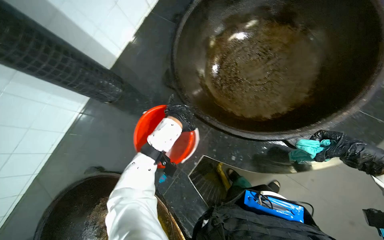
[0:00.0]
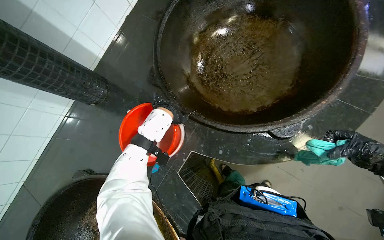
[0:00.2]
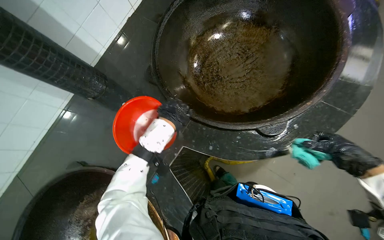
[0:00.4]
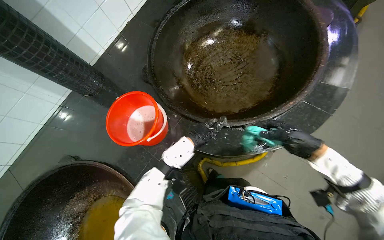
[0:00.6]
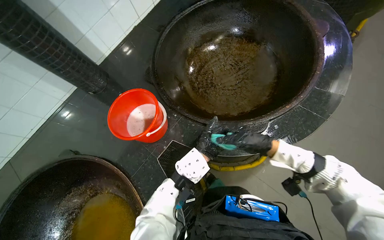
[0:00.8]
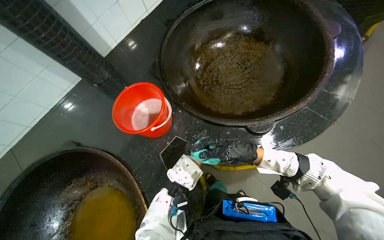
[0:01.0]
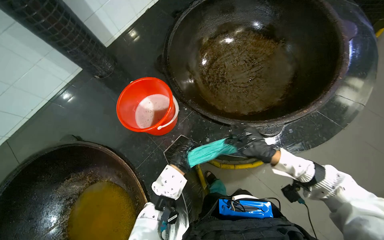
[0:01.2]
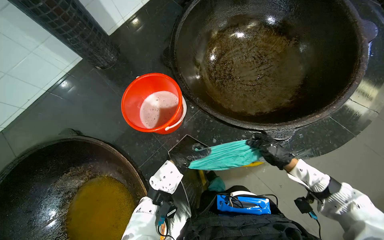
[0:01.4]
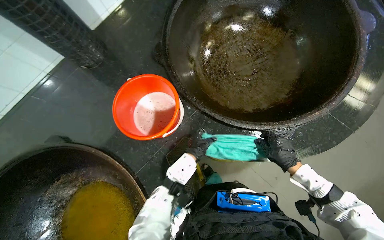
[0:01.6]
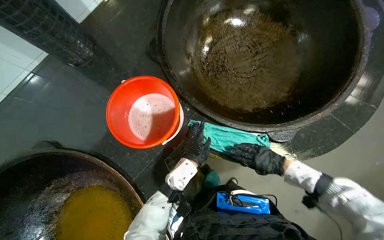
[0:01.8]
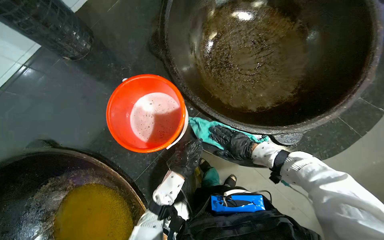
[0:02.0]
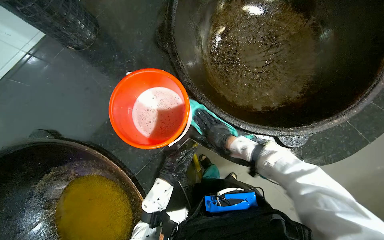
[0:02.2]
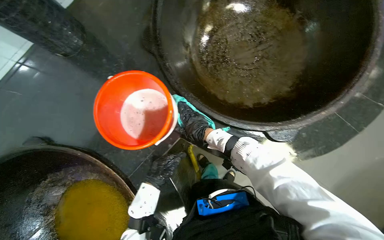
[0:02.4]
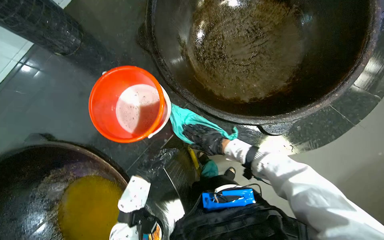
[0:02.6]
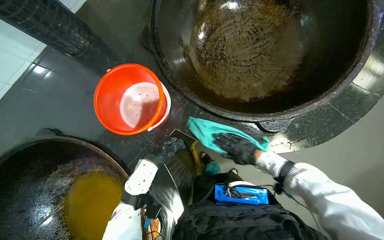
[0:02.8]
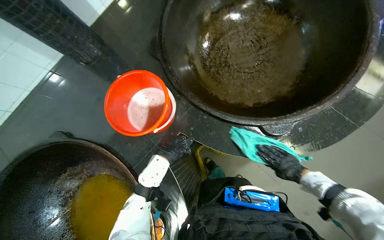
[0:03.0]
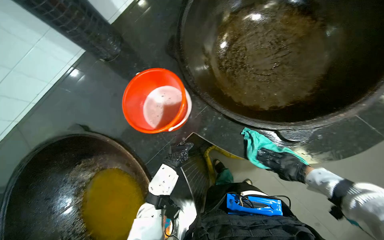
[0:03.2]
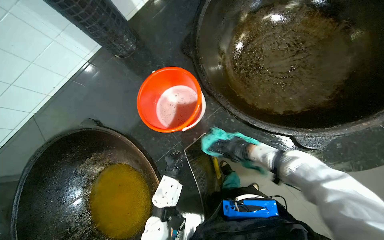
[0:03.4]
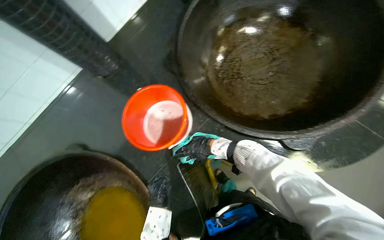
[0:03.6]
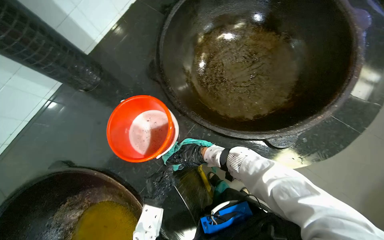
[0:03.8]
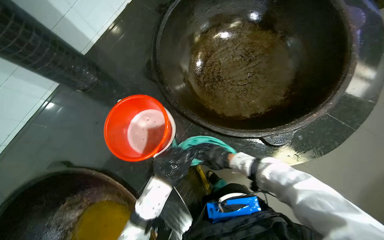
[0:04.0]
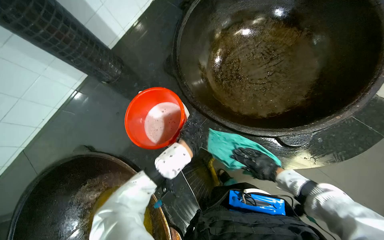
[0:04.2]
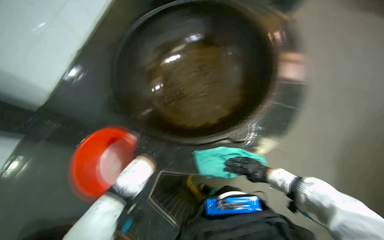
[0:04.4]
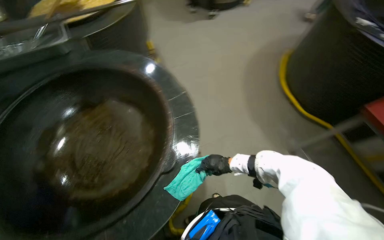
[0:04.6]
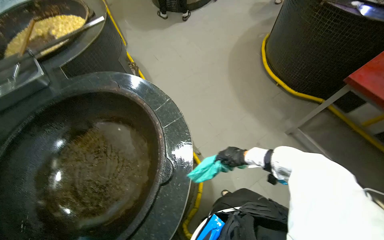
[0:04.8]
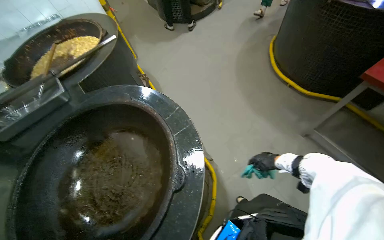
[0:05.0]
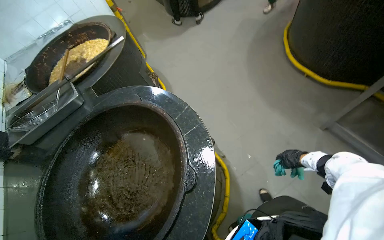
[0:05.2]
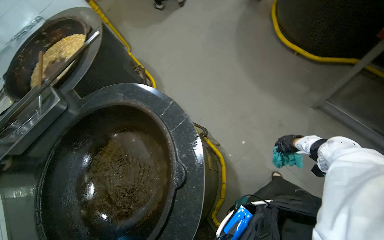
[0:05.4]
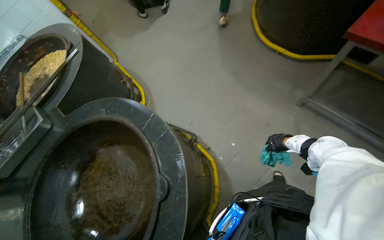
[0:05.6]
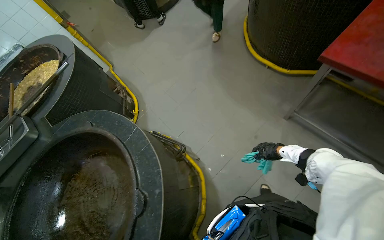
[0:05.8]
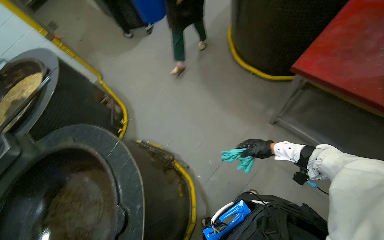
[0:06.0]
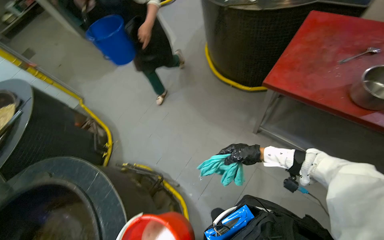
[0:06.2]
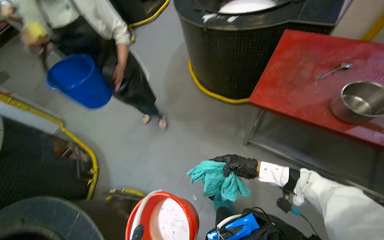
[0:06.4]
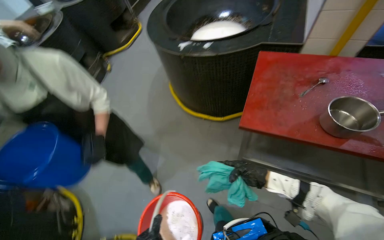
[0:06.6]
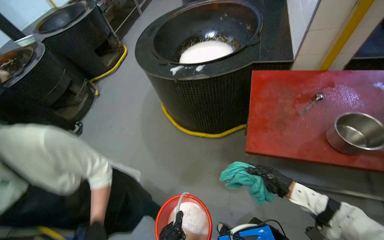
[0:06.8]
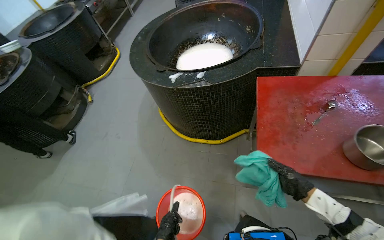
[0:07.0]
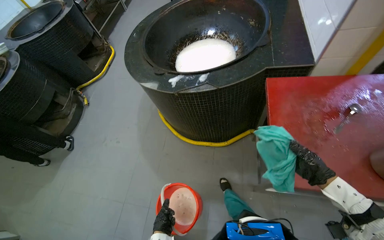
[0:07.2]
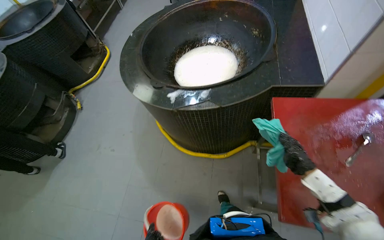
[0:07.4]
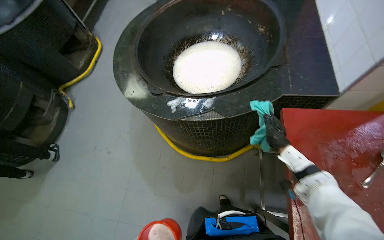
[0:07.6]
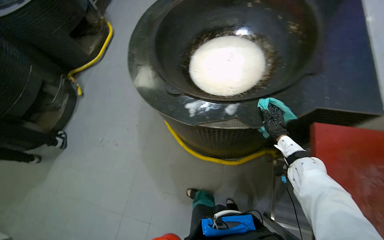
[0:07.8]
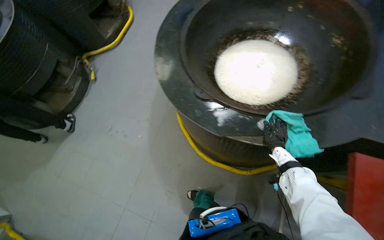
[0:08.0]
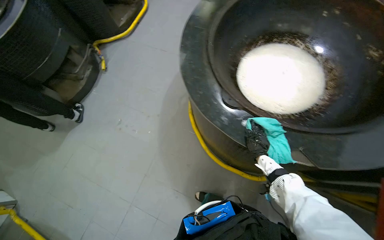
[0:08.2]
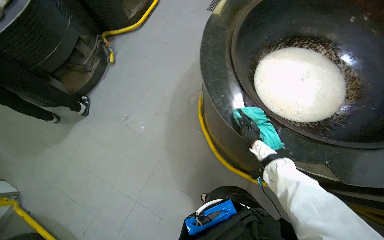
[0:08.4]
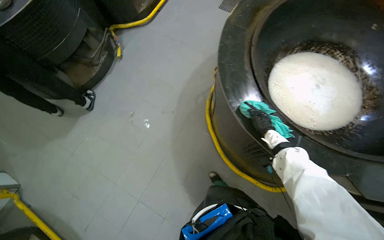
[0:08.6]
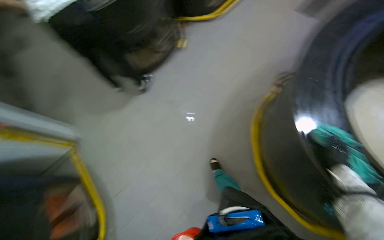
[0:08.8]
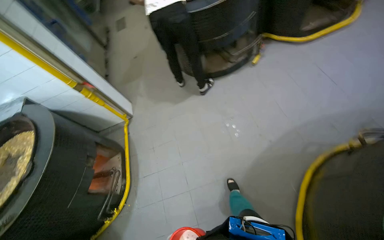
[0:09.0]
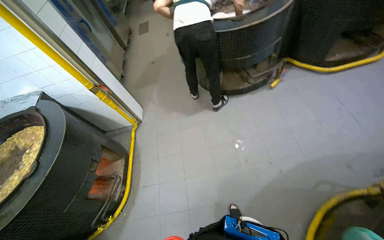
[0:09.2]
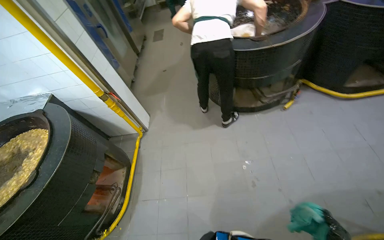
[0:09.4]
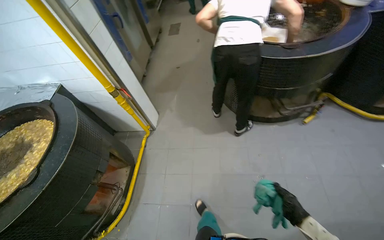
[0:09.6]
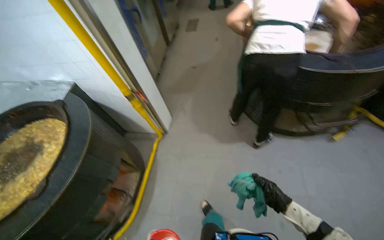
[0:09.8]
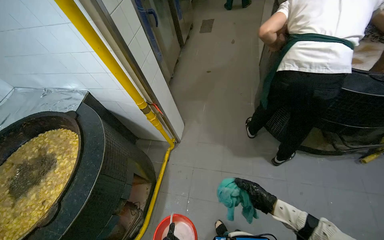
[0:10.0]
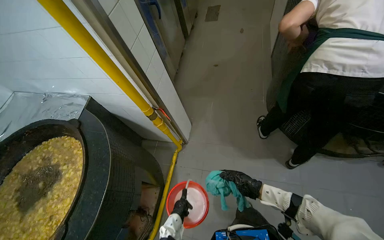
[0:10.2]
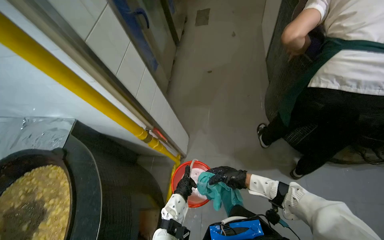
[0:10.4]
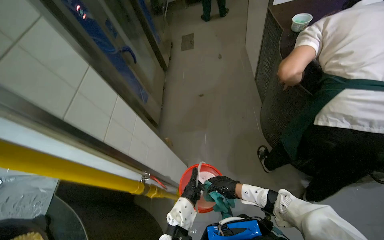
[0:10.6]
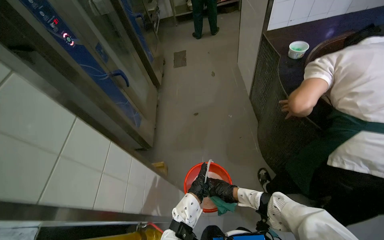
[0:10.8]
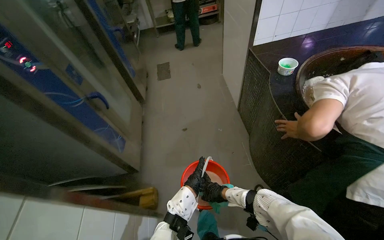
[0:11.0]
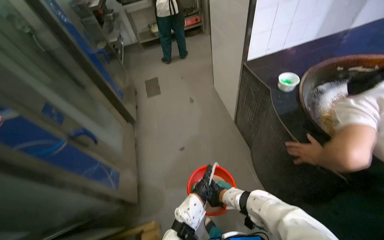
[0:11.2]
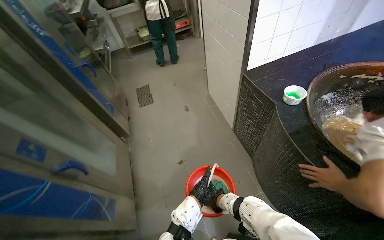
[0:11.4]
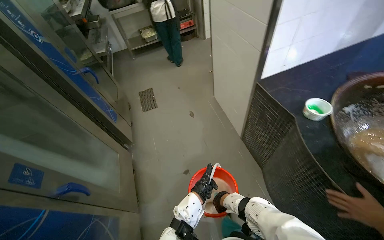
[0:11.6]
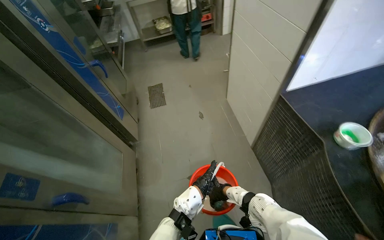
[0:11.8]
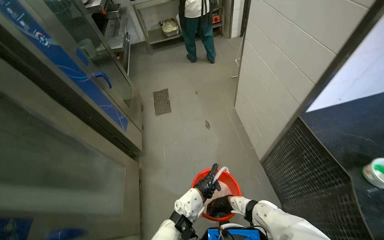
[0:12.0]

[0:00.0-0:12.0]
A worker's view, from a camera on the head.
Job: wiping surfaces.
The whole recording: Wiping cooking surface. The worker wipes the surface around large cooking pots with a cleaning cloth.
1.6 to 3.0 s: The right hand reaches some 25 cm to the left, then returns.
4.4 to 6.0 s: The head travels approximately 50 cm. The scene rotates counterclockwise by some 55 degrees.
6.0 to 7.6 s: The camera is carried some 90 cm. The wearer's head swings about 35 degrees to the right.
7.6 to 9.0 s: The camera travels some 70 cm. The scene rotates clockwise by about 35 degrees.
9.0 to 10.4 s: The wearer moves some 1 m. The wearer's head swings approximately 30 degrees to the left.
10.4 to 12.0 s: The head travels roughly 1.5 m. The wearer's head swings some 20 degrees to the right.

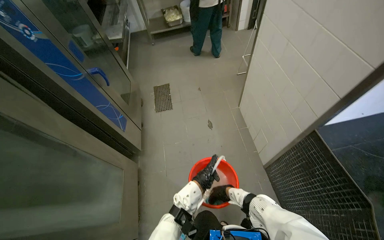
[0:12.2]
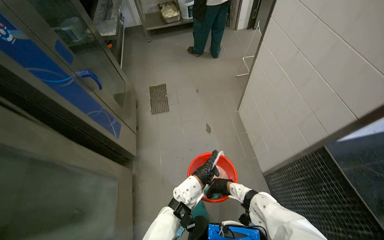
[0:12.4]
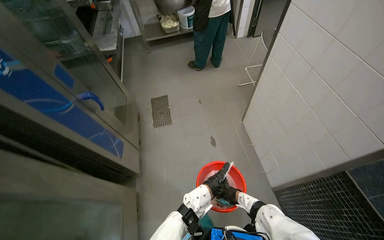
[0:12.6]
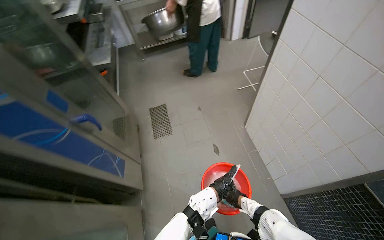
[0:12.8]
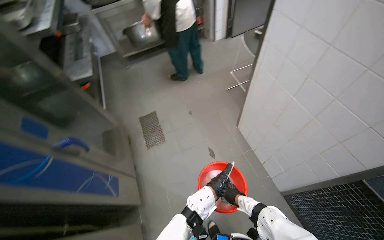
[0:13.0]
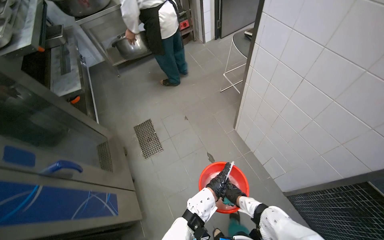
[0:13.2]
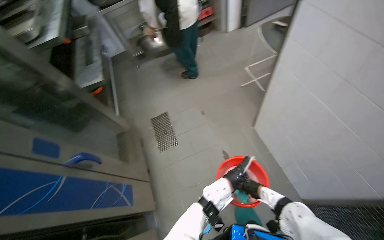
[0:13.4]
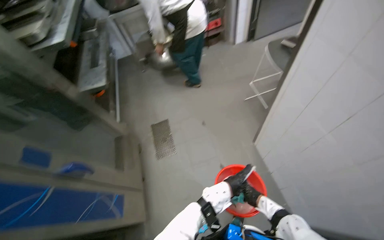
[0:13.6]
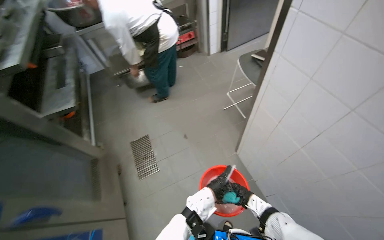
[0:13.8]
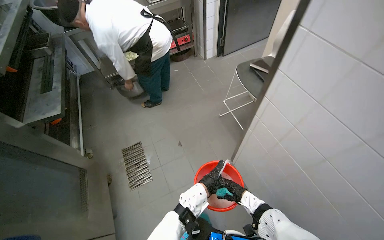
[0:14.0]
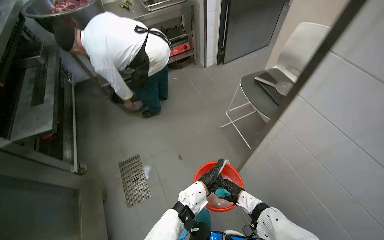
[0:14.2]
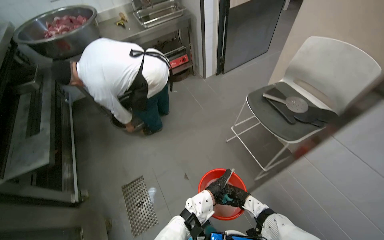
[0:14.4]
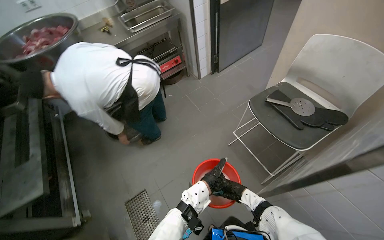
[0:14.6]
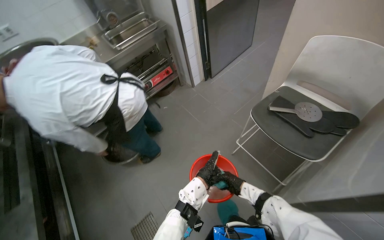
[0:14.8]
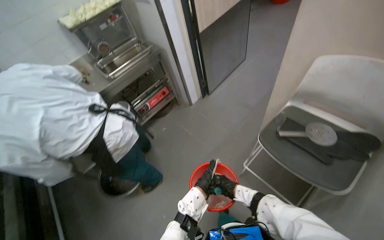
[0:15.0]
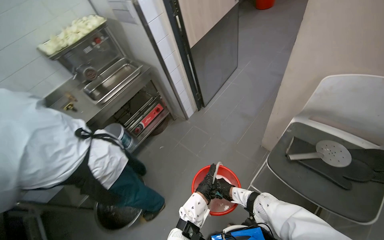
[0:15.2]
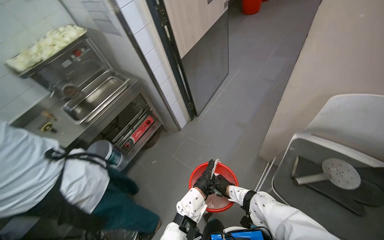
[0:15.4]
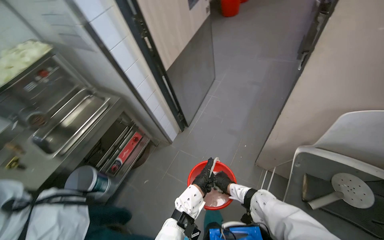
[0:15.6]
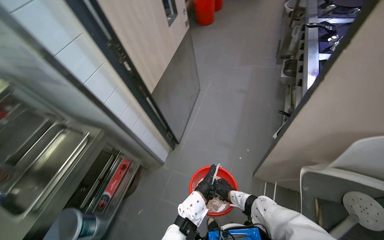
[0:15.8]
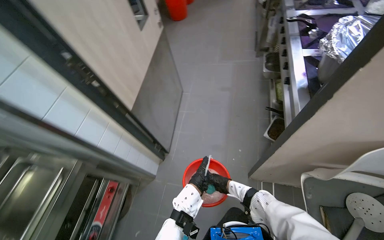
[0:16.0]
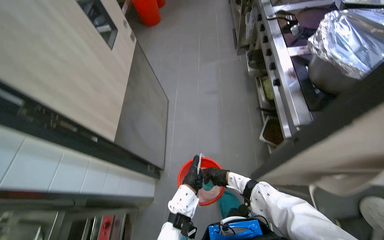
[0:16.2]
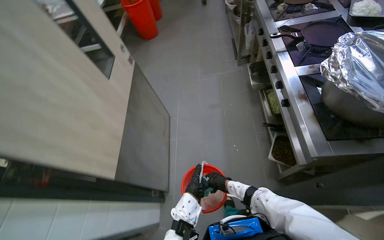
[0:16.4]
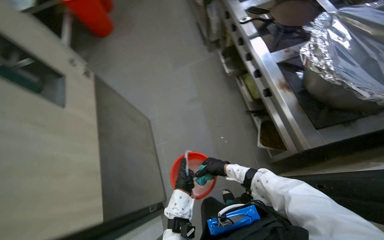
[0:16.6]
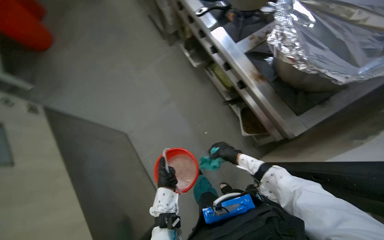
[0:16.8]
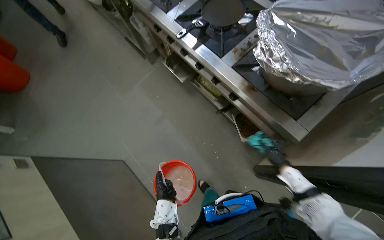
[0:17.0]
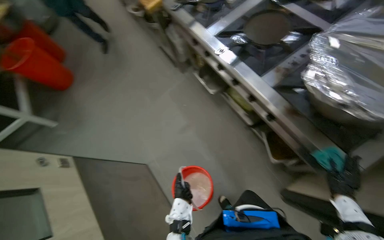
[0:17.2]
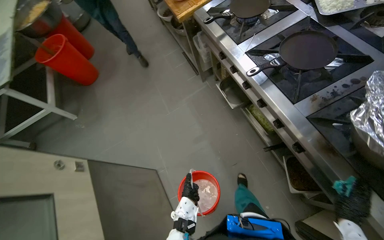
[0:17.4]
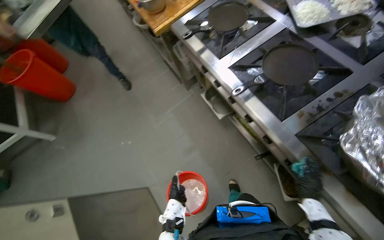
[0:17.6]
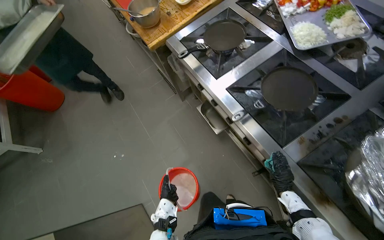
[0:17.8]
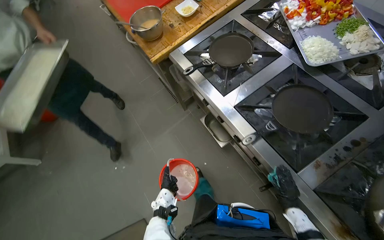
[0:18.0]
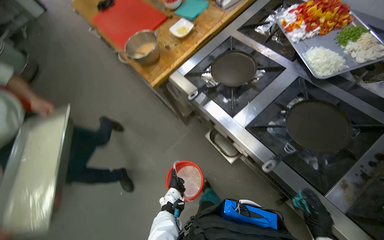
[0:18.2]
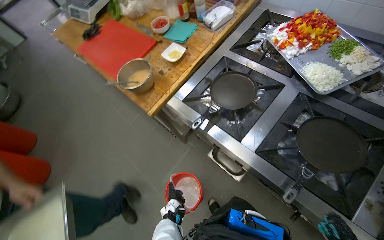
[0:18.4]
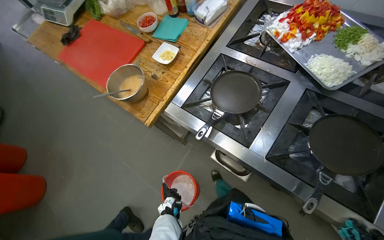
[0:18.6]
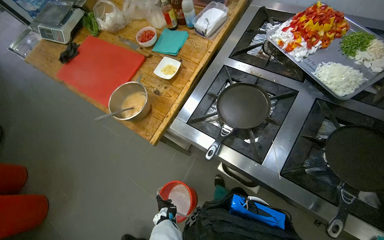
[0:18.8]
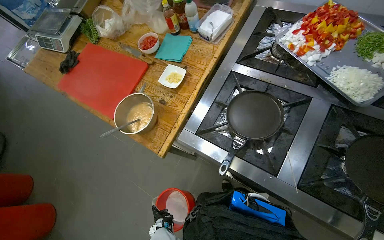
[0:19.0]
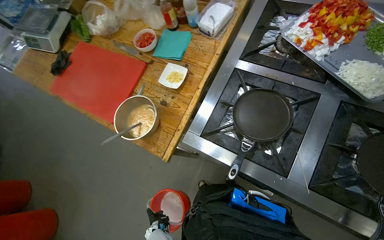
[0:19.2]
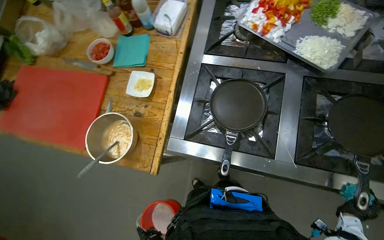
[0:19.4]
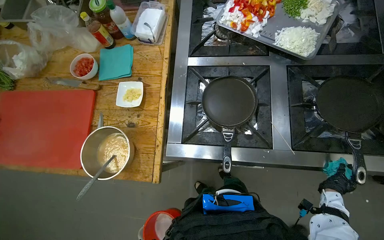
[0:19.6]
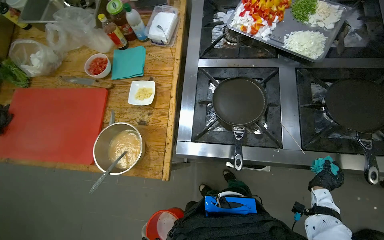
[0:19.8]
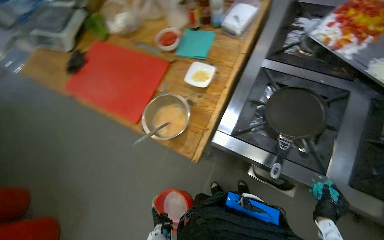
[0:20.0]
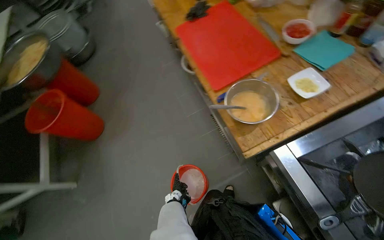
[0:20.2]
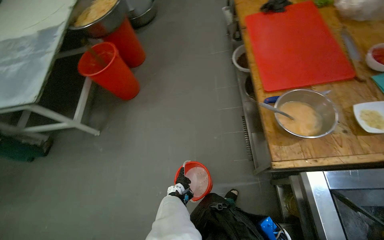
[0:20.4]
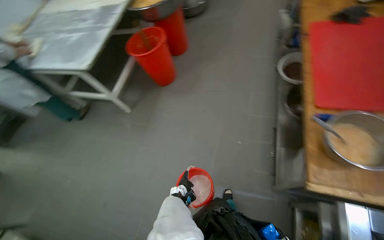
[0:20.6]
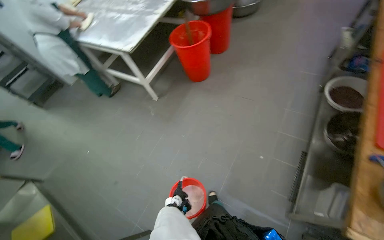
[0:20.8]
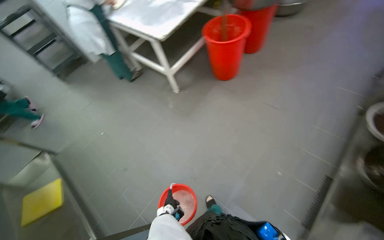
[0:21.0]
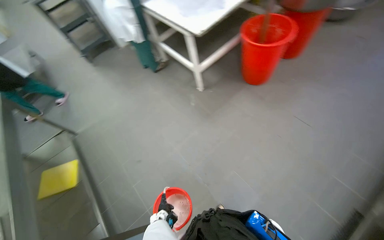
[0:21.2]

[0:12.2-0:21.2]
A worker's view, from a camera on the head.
Job: wiping surfaces.
The whole recording: Wiping cooking surface. The worker wipes the surface around large cooking pots with a cleaning cloth.
12.2 to 13.8 s: The wearer moves about 70 cm.
13.8 to 15.2 s: The camera travels approximately 90 cm.
15.2 to 16.6 s: The wearer moves some 1 m. The head turns to the right by about 55 degrees.
16.6 to 18.2 s: The camera is carried about 90 cm. Everything in view rotates roughly 25 degrees counterclockwise.
18.2 to 19.8 s: The wearer moves approximately 50 cm. The wearer's head swings some 45 degrees to the right.
19.8 to 21.2 s: The camera is carried about 80 cm. The wearer looks some 130 degrees further to the left. The view tilts roughly 15 degrees downward.
